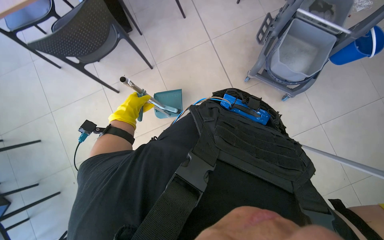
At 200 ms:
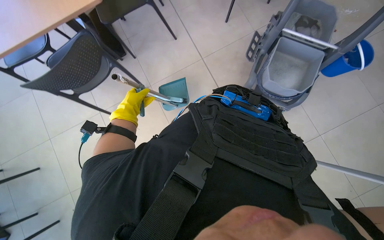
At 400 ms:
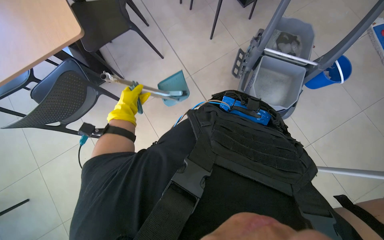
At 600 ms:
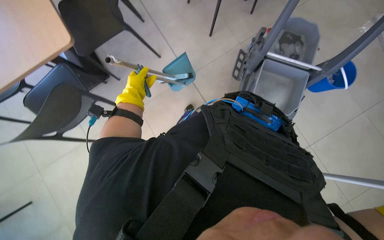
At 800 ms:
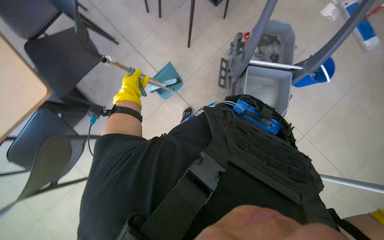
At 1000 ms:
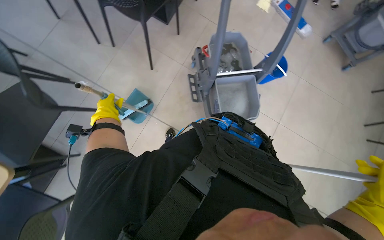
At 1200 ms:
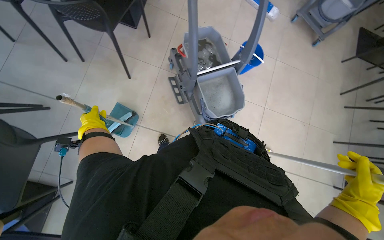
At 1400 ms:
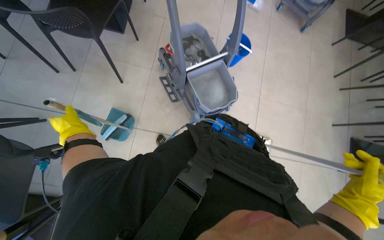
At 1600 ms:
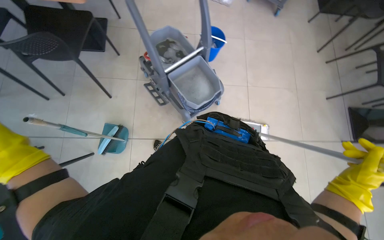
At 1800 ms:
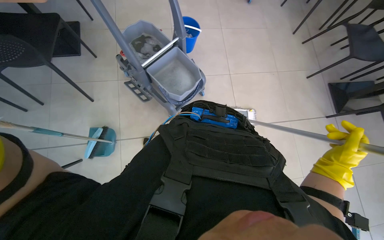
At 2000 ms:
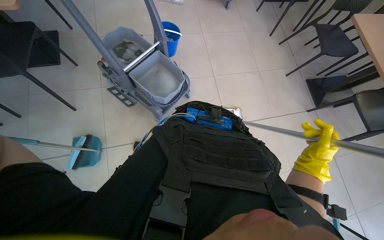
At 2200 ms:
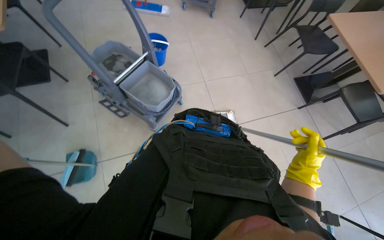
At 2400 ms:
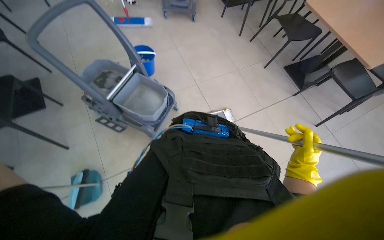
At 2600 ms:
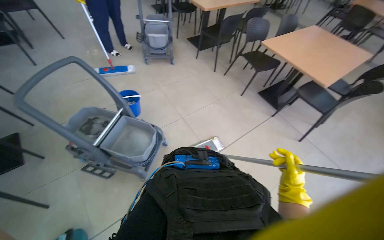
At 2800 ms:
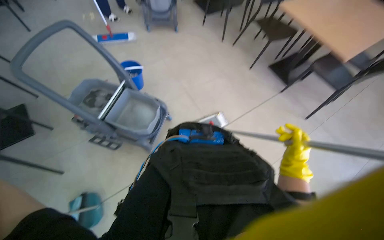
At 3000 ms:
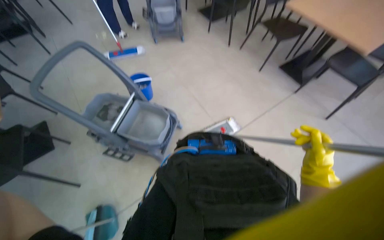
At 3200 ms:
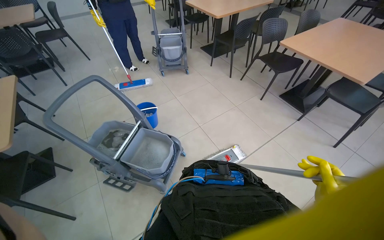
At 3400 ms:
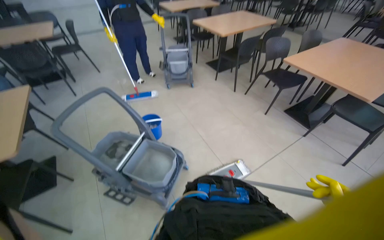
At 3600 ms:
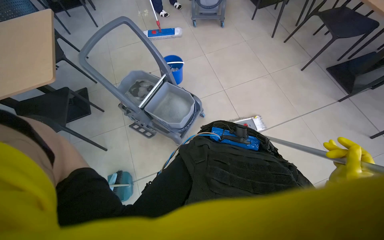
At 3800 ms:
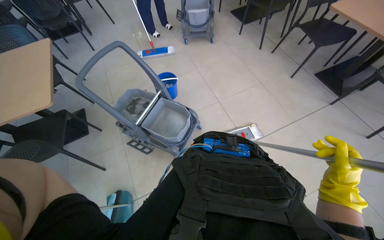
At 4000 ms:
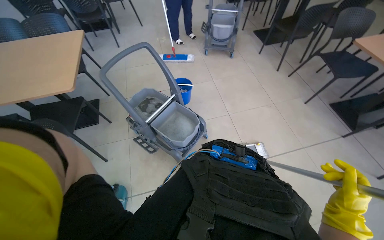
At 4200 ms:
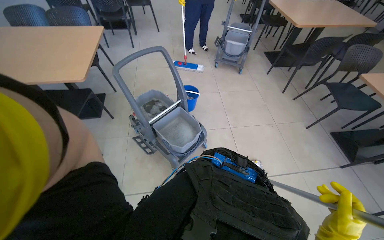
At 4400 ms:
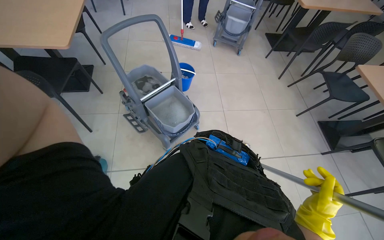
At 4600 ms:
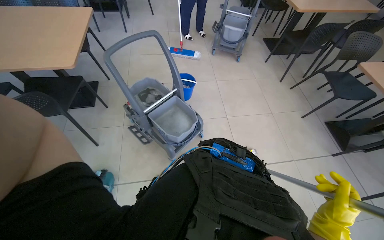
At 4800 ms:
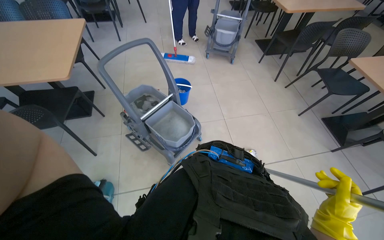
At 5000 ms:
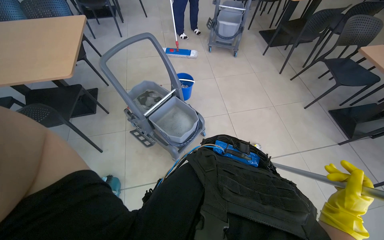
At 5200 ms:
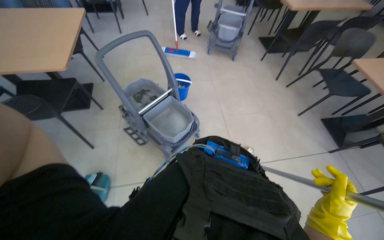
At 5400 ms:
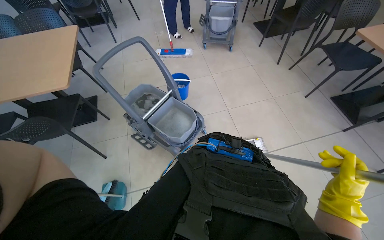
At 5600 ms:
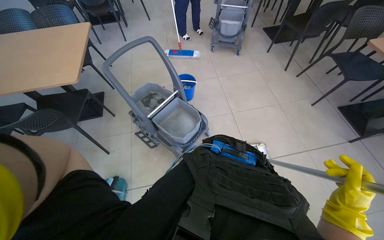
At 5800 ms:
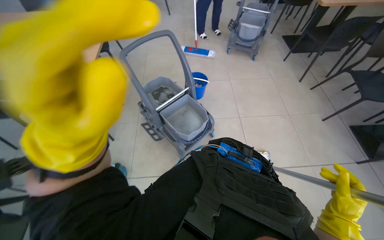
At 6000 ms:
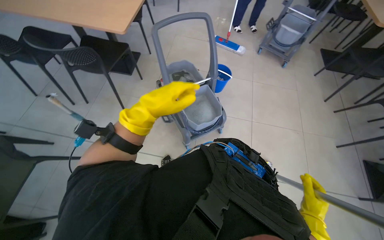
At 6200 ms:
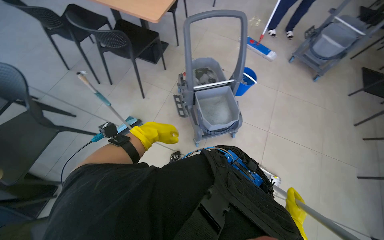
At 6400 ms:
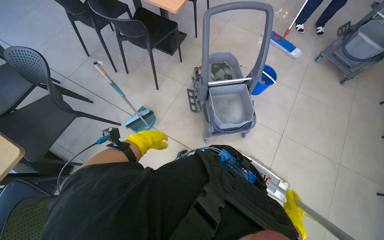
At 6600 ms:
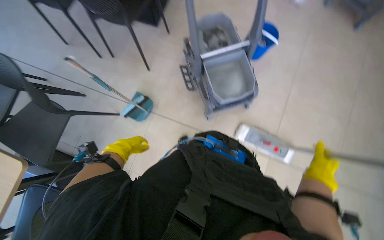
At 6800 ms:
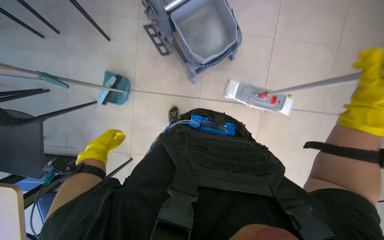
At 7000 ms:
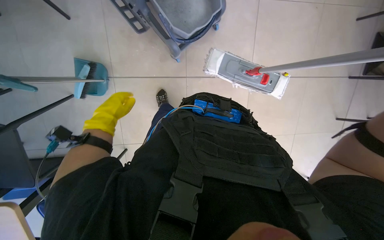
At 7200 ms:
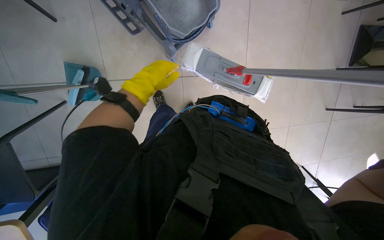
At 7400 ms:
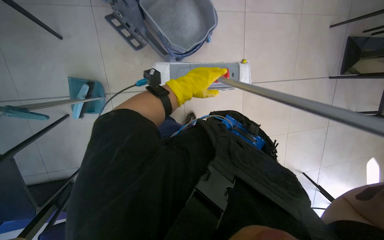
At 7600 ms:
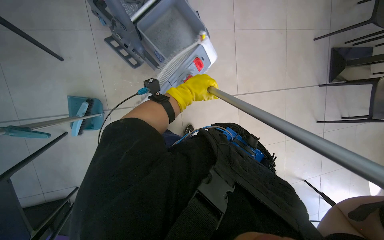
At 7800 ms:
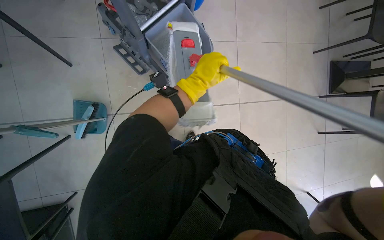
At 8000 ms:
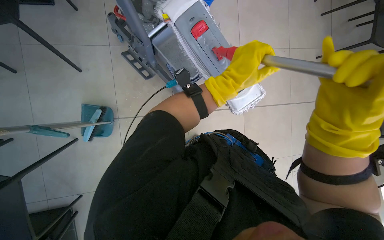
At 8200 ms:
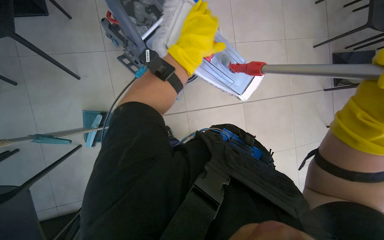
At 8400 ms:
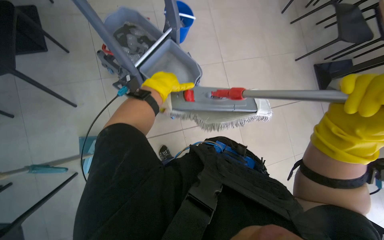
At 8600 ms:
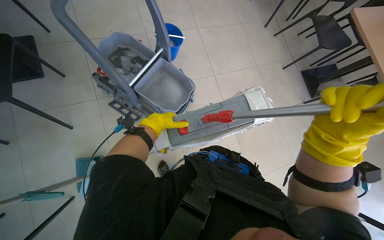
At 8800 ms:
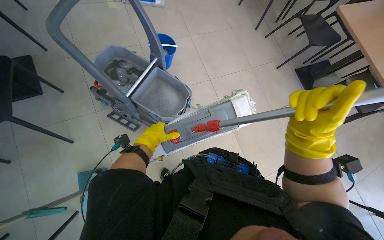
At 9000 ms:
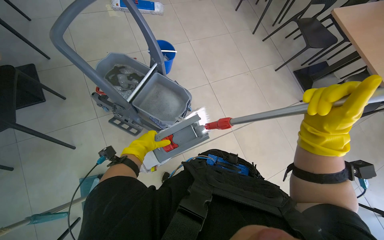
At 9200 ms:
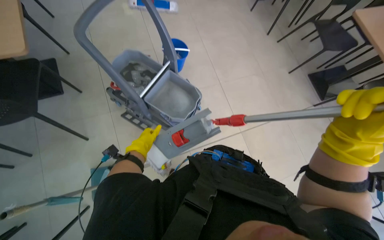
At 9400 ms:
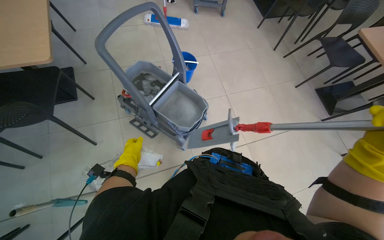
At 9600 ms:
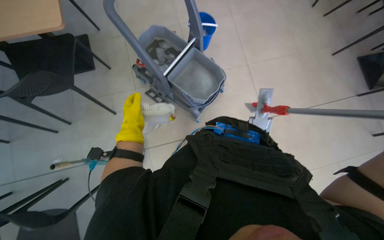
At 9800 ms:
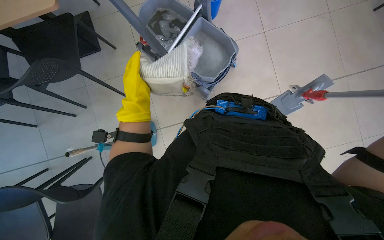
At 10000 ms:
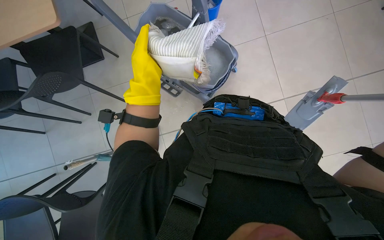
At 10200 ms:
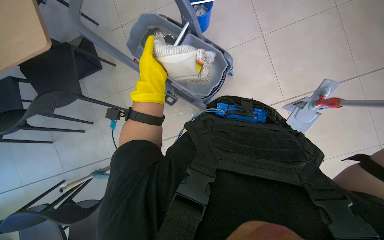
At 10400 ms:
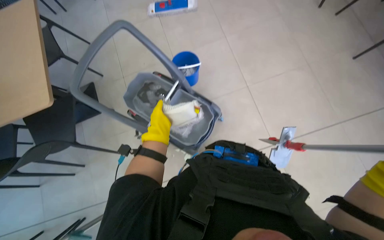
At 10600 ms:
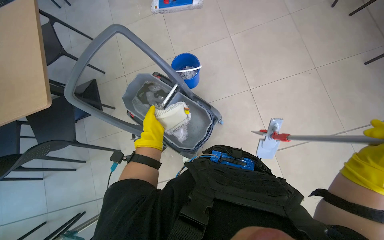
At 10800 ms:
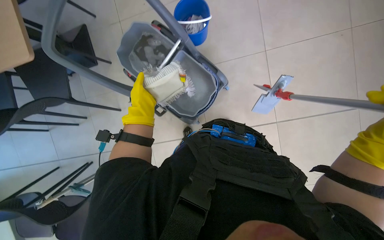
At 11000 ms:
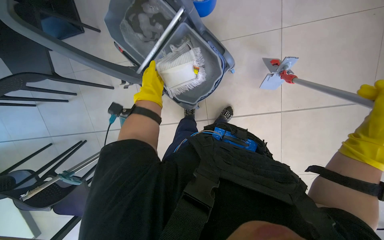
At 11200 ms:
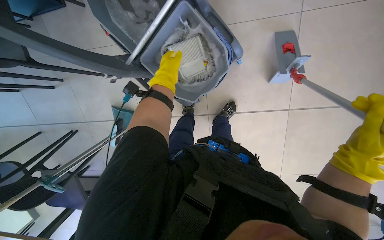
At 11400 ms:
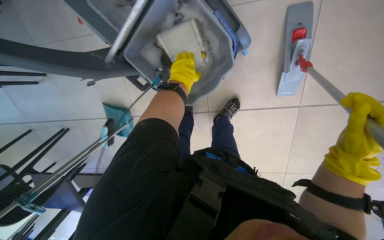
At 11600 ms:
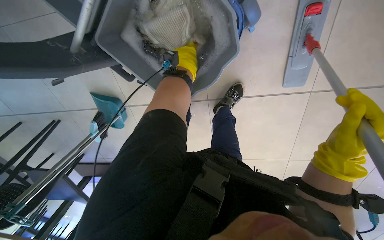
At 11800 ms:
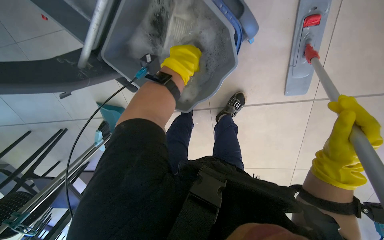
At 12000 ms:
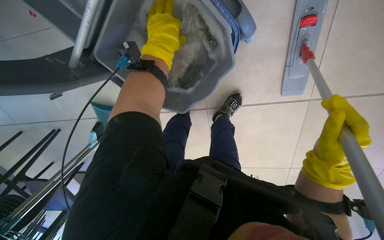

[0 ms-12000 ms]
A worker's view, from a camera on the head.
Job: mopping floor.
The whole recording: Mopping floor. The worker mops the floor with a flat mop, occasionally rinsing and wringing the mop head.
0 ms to 1600 ms: The camera travels some 60 cm. The head rotates roughly 65 degrees to the right.
1600 ms to 3000 ms: The scene turns approximately 35 degrees counterclockwise in the picture.
3000 ms to 4400 ms: The scene rotates clockwise by approximately 30 degrees.
4400 ms to 6000 ms: The head rotates some 15 degrees to the left.
6000 ms to 7600 ms: The camera pitches downward, by approximately 25 degrees.
7600 ms to 9000 ms: The view tilts roughly 20 degrees upward. The left hand is displaced to the left by some 15 cm.
9000 ms to 10400 ms: The camera is aimed some 15 degrees further to the left. The left hand is displaced nearer to the camera by approximately 20 cm.
10400 ms to 12000 ms: The camera travels approximately 50 cm. The camera pitches downward, by approximately 45 degrees.

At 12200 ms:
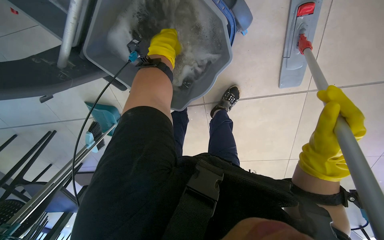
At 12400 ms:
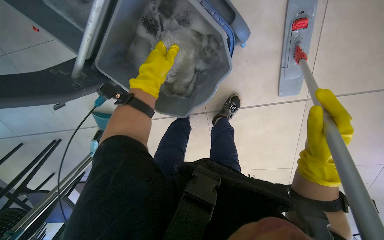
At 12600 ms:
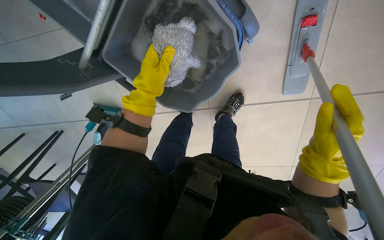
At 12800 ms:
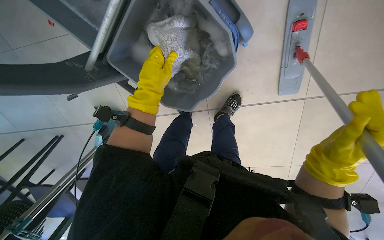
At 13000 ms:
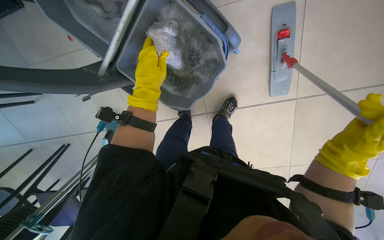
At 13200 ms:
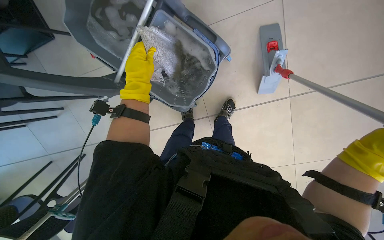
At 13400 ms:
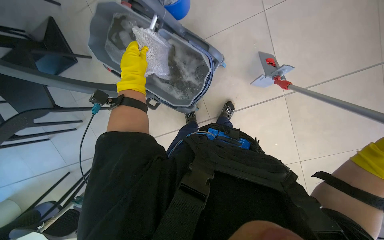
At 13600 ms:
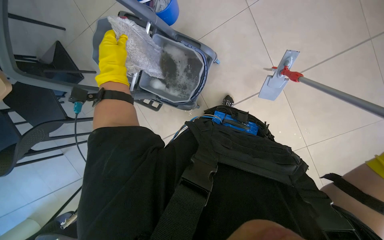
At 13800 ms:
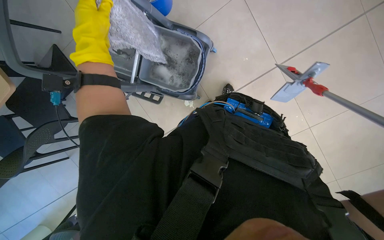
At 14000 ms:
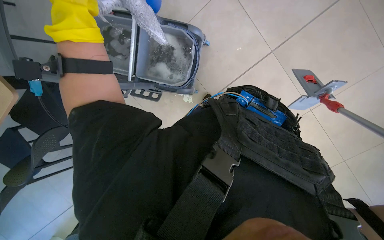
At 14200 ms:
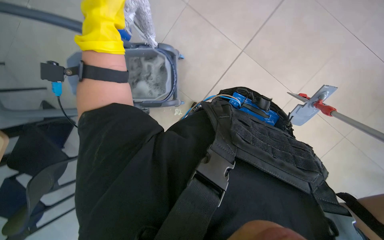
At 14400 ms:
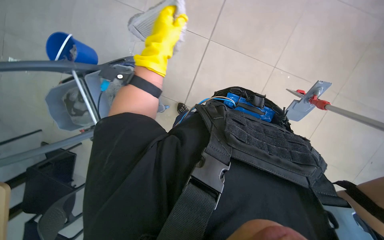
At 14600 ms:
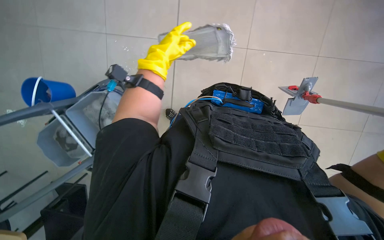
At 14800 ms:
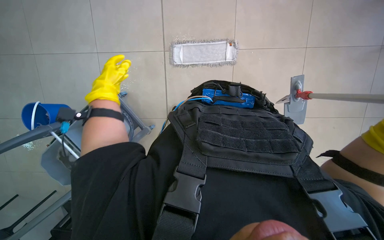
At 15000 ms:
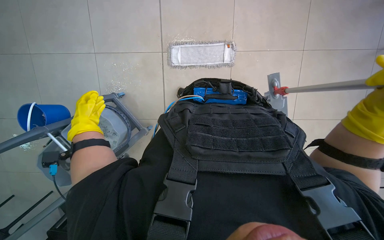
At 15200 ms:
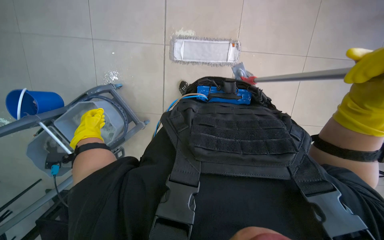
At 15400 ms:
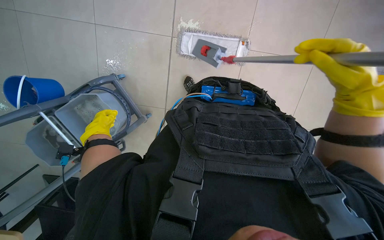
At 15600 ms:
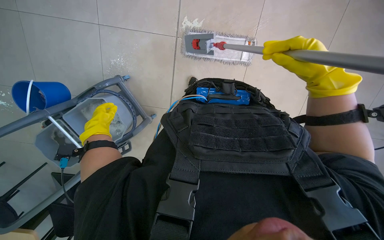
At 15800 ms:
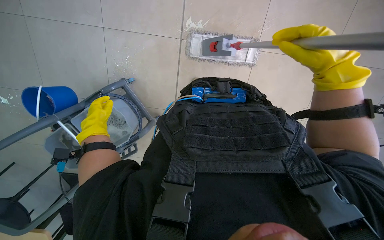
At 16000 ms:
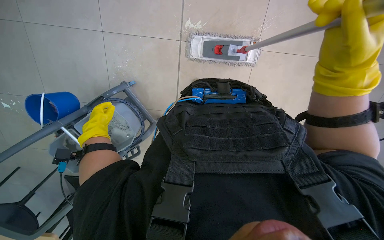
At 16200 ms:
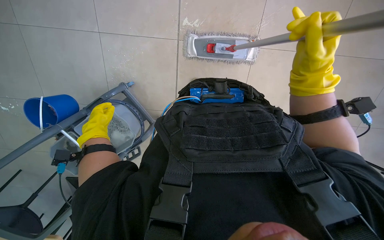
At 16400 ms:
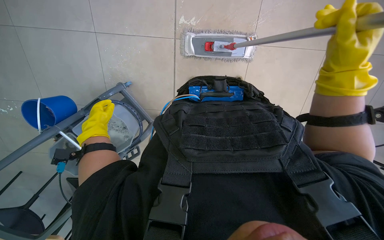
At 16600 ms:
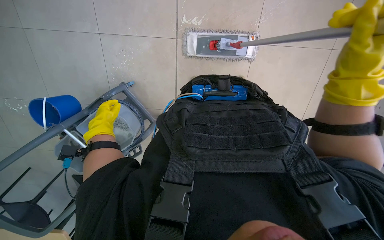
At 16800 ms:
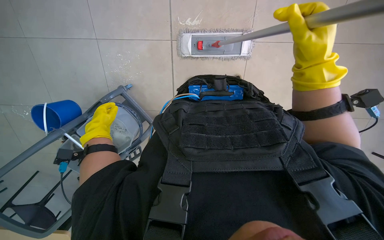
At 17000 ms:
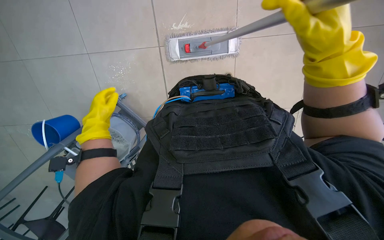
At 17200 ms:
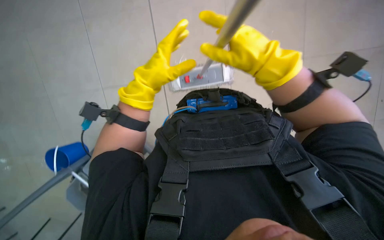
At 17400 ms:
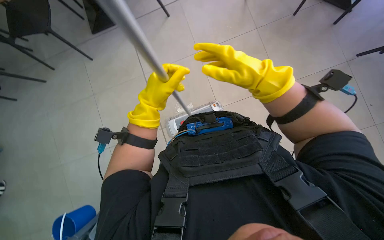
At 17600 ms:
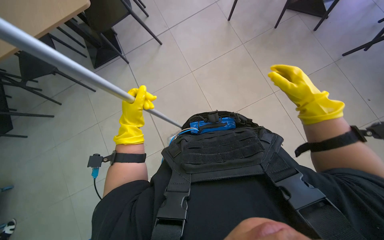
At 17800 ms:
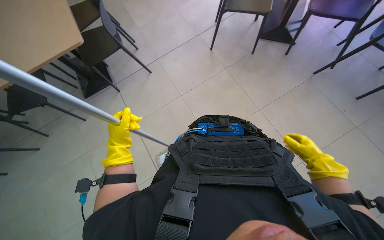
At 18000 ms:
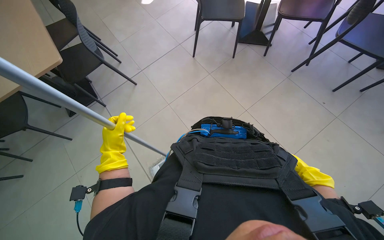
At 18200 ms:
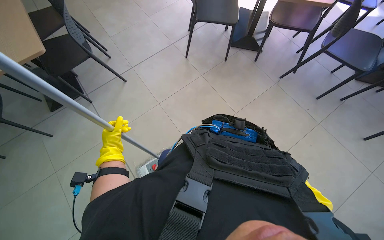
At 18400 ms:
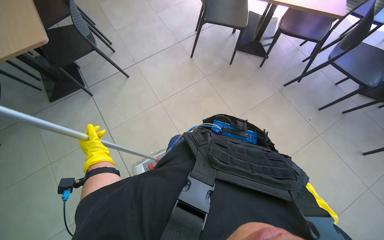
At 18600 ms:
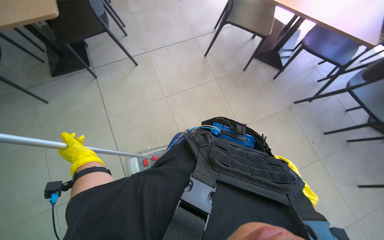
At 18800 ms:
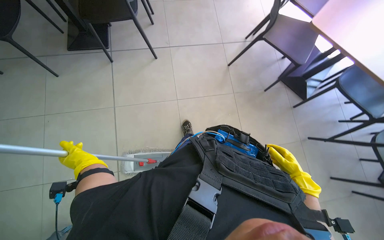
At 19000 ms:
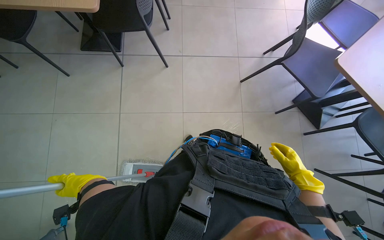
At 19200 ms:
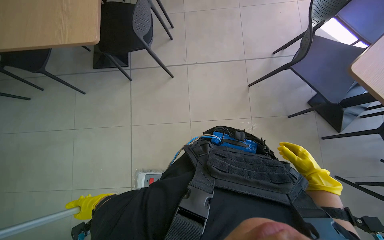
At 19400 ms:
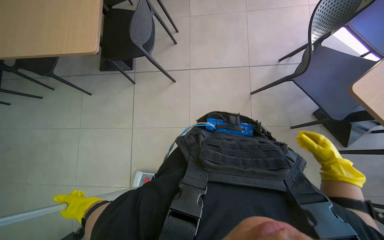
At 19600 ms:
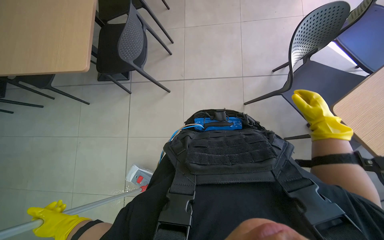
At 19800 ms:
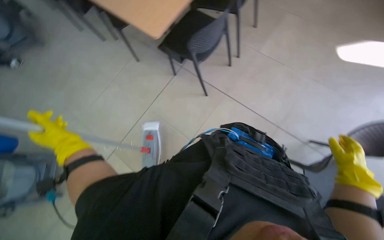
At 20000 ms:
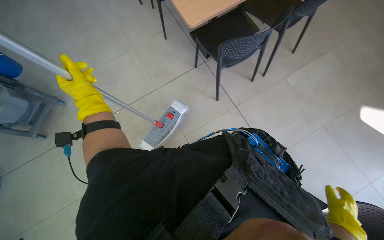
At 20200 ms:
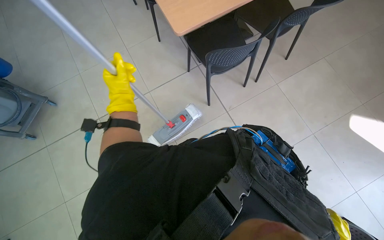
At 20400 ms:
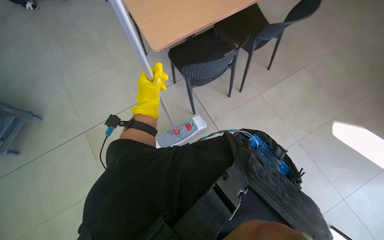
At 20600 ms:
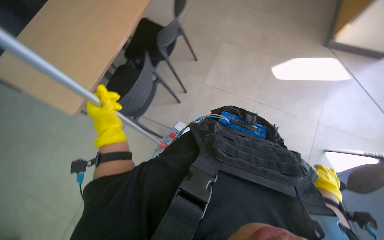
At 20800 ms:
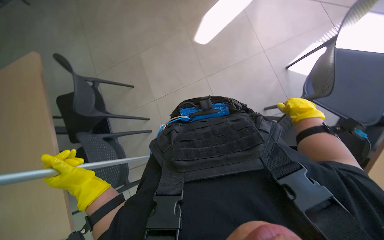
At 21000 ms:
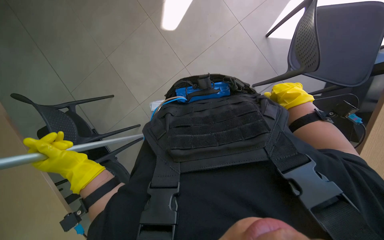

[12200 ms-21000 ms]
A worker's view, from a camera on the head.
Job: mopping floor.
The whole recording: Mopping floor. The worker mops the floor with a flat mop, occasionally rinsing and wringing the mop head.
12200 ms to 13600 ms: The head travels roughly 50 cm. The view tilts about 25 degrees upward.
13600 ms to 15200 ms: Everything in view rotates some 35 degrees counterclockwise. The left hand shifts roughly 10 cm down the picture.
16600 ms to 18000 ms: The view tips upward by some 35 degrees. The scene rotates counterclockwise by approximately 25 degrees.
18000 ms to 19600 ms: The camera travels about 70 cm. The scene turns about 40 degrees clockwise in the picture.
19600 ms to 21000 ms: The scene rotates clockwise by roughly 30 degrees.
